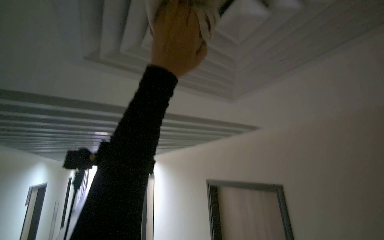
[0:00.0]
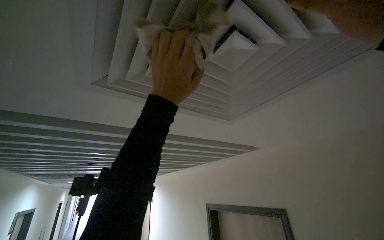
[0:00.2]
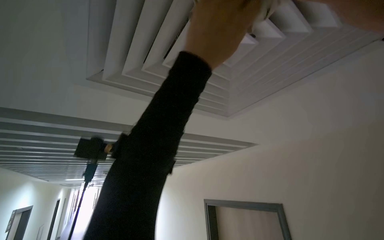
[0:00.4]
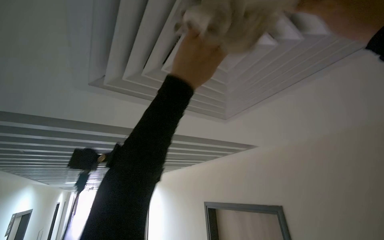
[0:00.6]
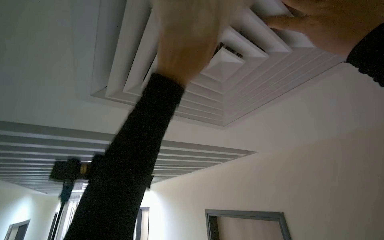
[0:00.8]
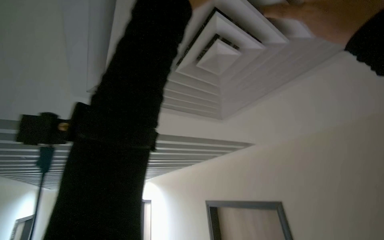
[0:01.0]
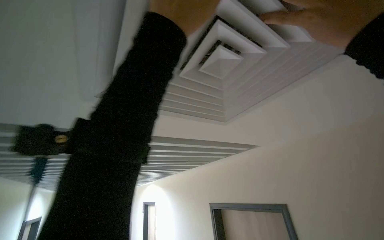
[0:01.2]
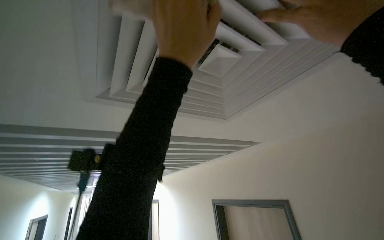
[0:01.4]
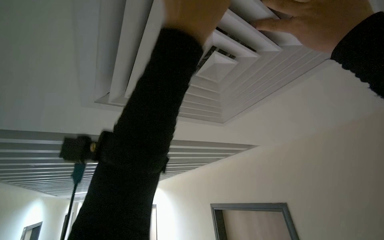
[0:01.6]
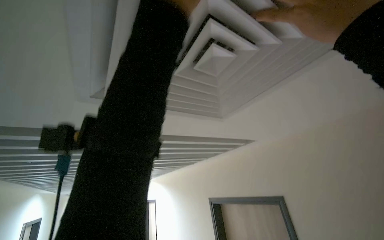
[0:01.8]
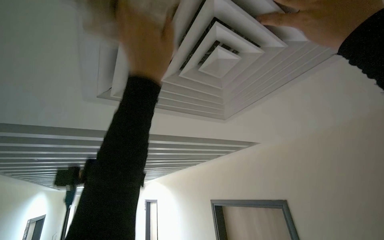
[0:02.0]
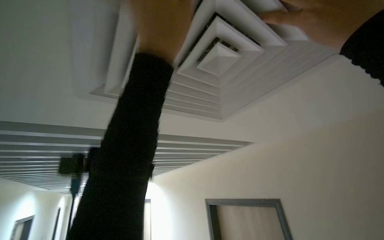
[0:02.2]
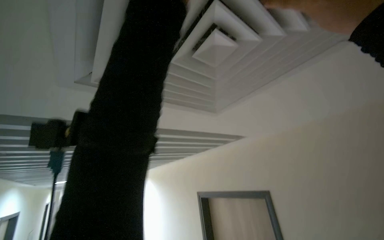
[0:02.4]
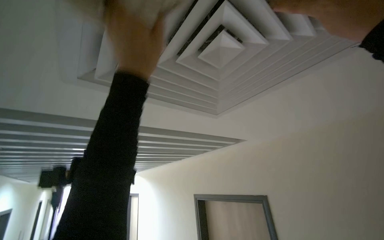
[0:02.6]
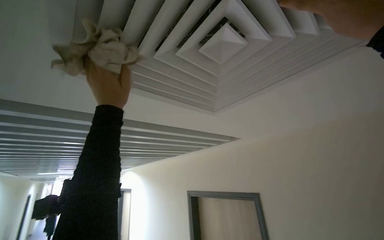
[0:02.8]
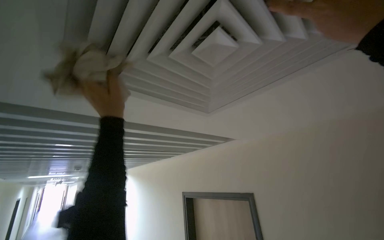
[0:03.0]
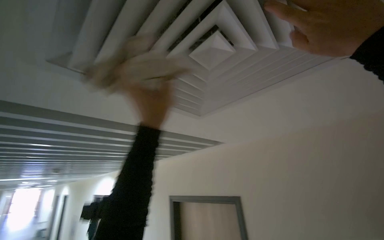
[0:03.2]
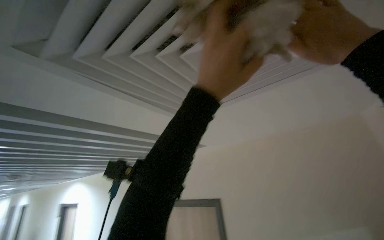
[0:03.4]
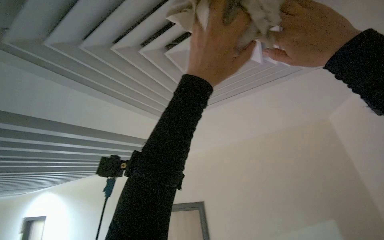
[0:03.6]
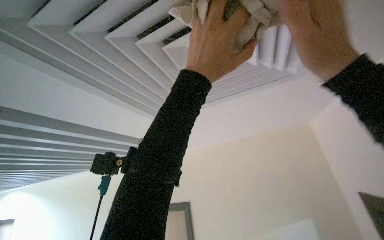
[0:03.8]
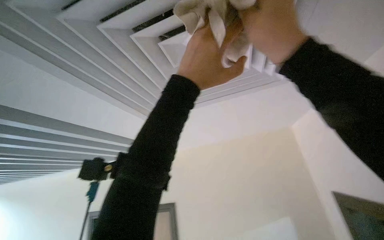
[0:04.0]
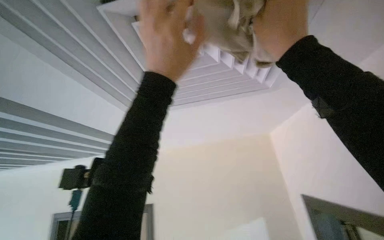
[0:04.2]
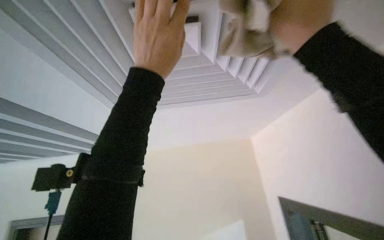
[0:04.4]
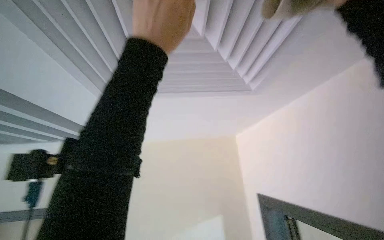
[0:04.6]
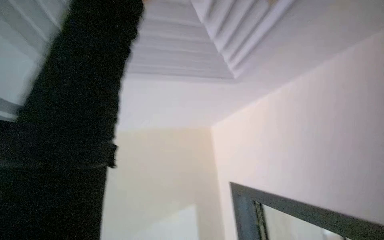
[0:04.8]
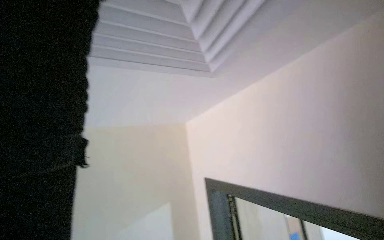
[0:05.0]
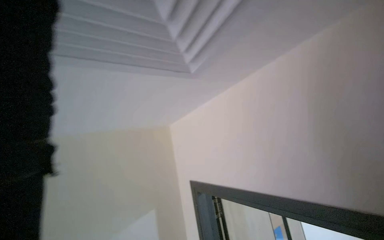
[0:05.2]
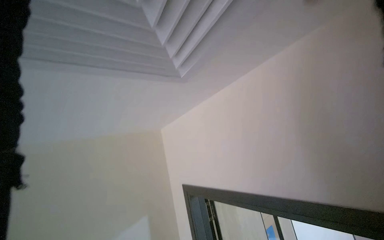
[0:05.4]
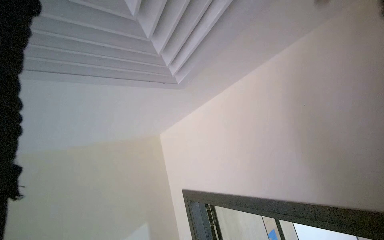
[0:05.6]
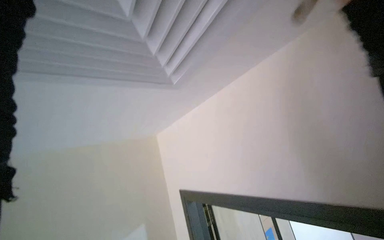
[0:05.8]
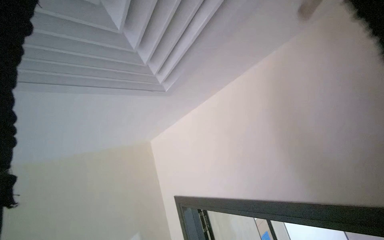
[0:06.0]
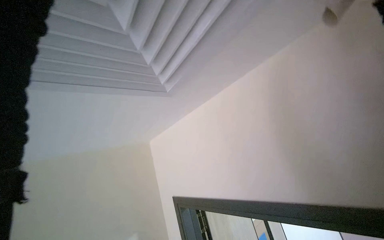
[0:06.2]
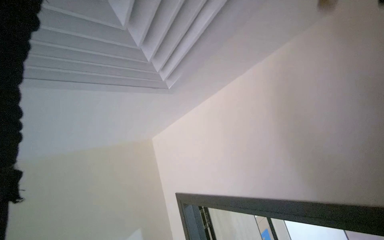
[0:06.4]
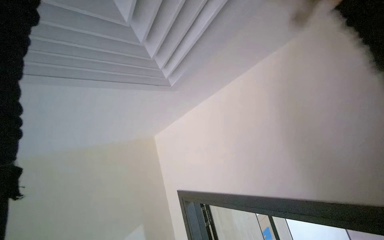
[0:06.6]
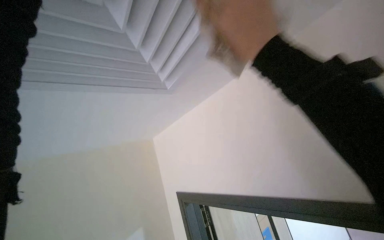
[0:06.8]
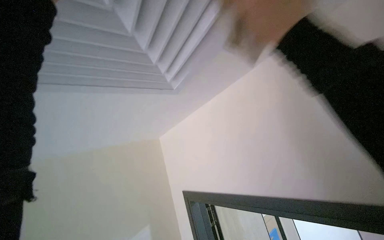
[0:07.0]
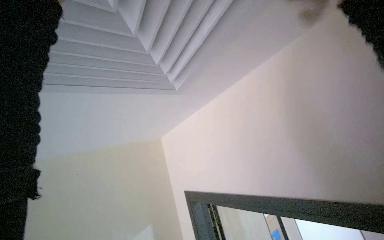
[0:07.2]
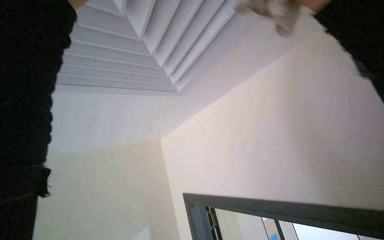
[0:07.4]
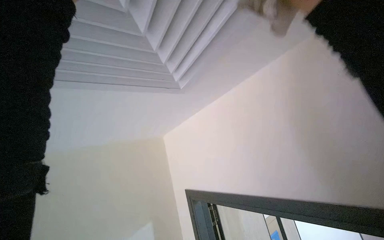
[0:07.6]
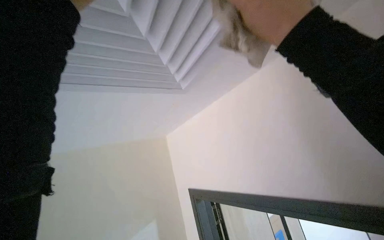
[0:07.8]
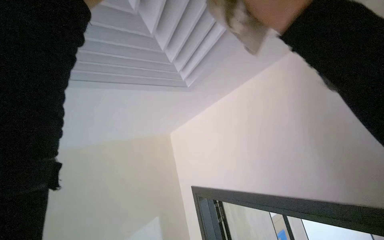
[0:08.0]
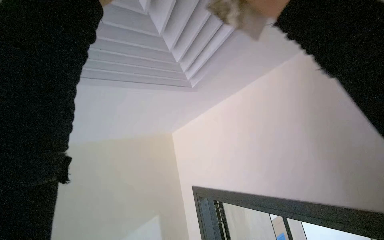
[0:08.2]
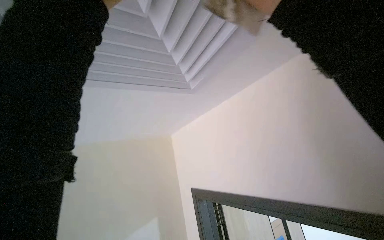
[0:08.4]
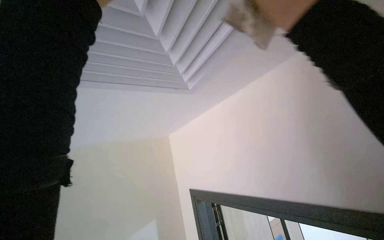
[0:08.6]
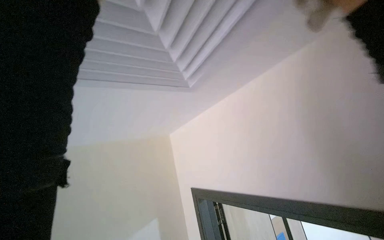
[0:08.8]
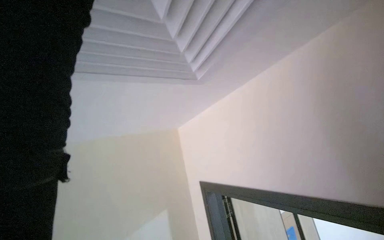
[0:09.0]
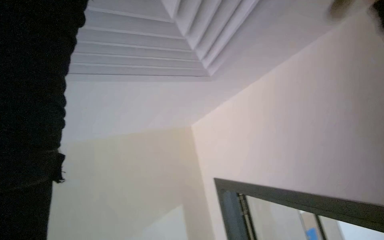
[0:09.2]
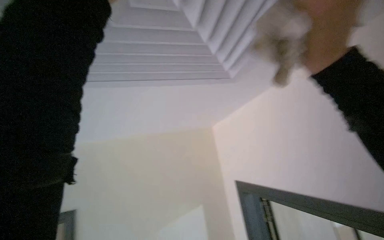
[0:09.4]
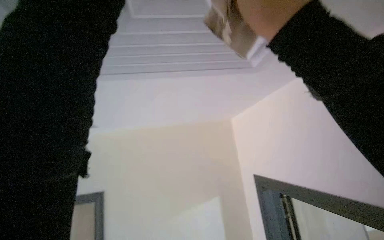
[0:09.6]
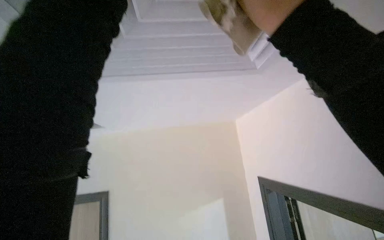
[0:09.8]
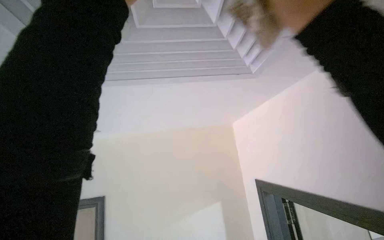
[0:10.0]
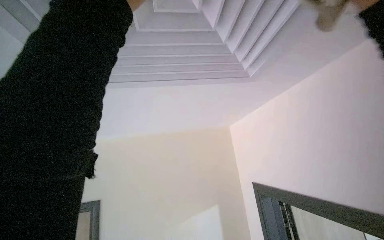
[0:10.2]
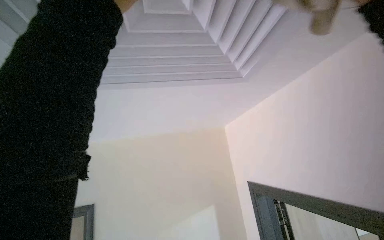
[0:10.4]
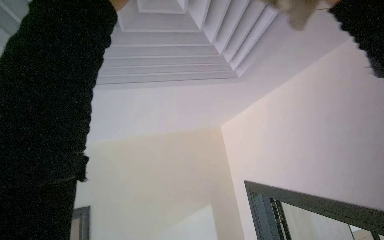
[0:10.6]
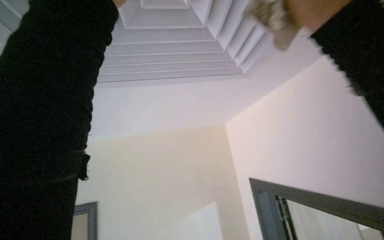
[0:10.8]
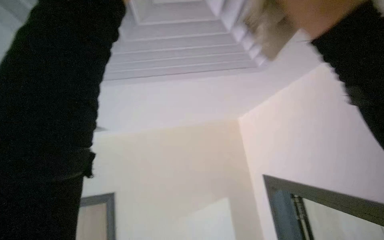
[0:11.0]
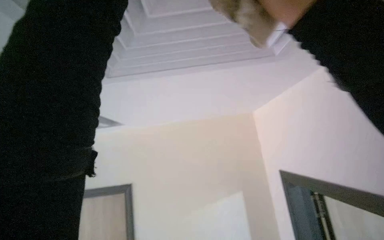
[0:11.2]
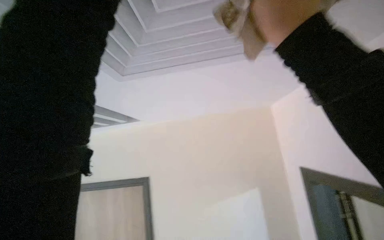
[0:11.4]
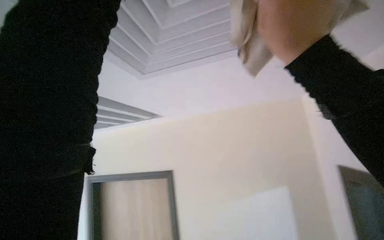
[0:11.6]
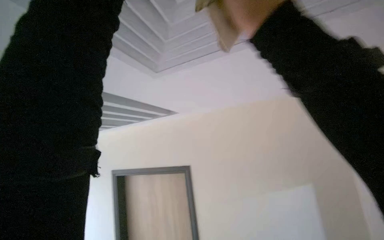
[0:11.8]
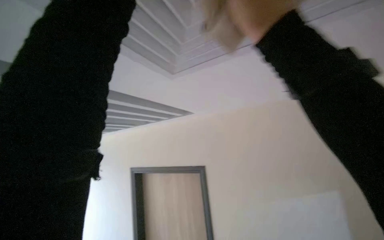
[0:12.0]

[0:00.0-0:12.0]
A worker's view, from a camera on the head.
Job: wiping surfaces.
The whole recording: Wiping ceiling vents. The worker wipes multiple ceiling vents with a cloth.
0:00.0 to 0:01.6: The left hand swings nearer and farther, roughly 15 cm each way, with 2 reversals.
0:01.6 to 0:03.0: The left hand heads farther from the camera, to the left and down the picture, covering roughly 35 cm.
0:03.0 to 0:04.4: The view pans to the right by some 30 degrees. The left hand is displaced to the right by some 25 cm.
0:09.0 to 0:10.4: The camera sweeps to the left, by approximately 20 degrees.
0:10.4 to 0:12.0: The right hand goes approximately 15 cm to the left.

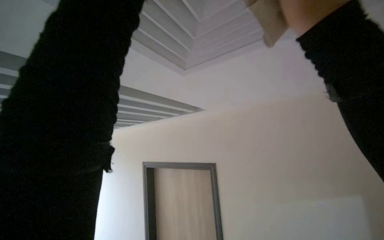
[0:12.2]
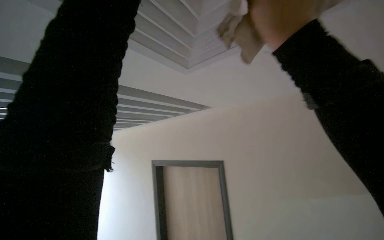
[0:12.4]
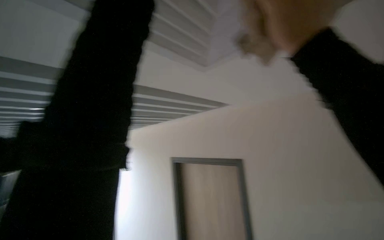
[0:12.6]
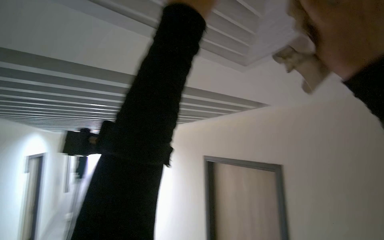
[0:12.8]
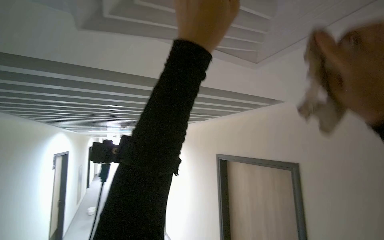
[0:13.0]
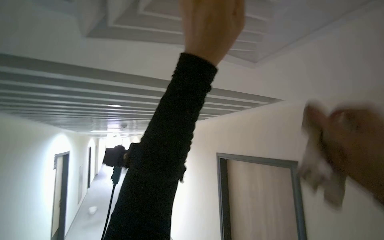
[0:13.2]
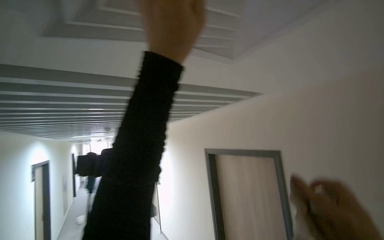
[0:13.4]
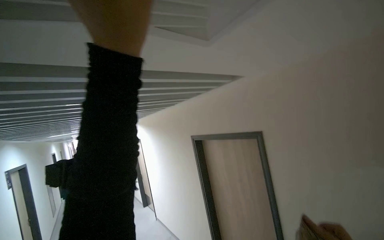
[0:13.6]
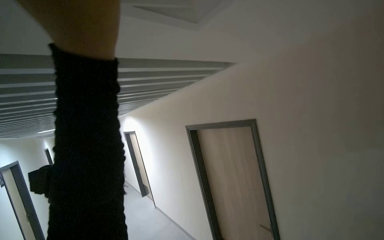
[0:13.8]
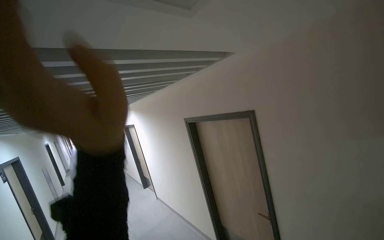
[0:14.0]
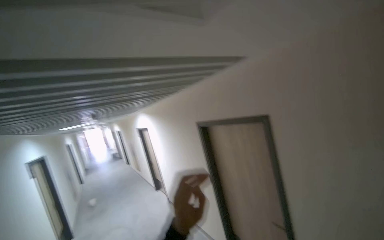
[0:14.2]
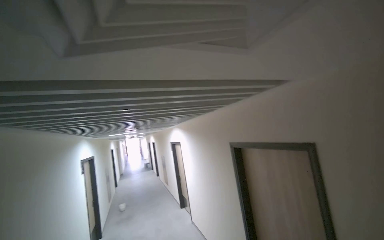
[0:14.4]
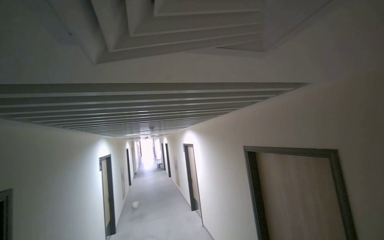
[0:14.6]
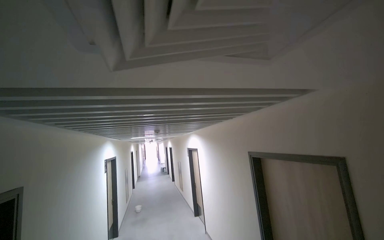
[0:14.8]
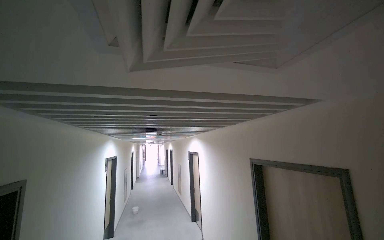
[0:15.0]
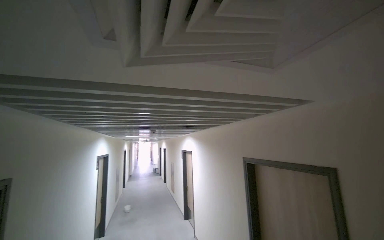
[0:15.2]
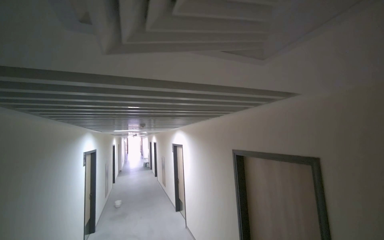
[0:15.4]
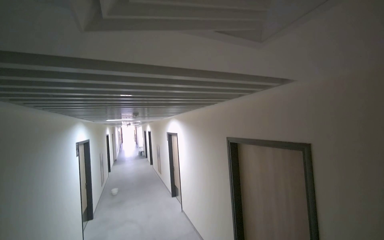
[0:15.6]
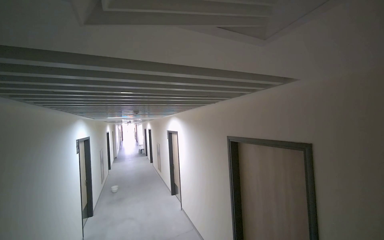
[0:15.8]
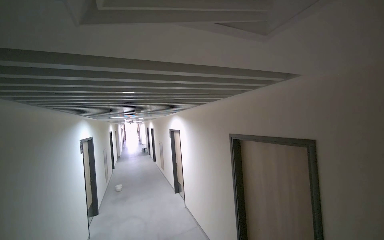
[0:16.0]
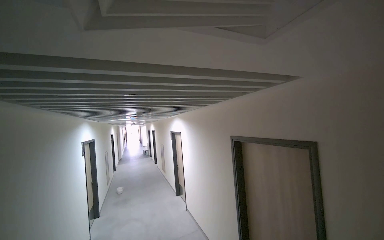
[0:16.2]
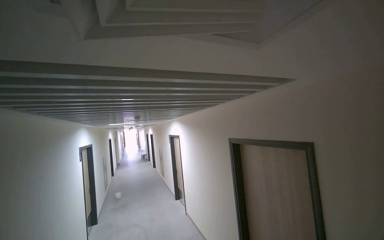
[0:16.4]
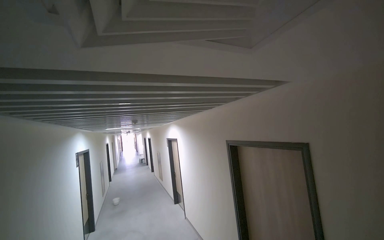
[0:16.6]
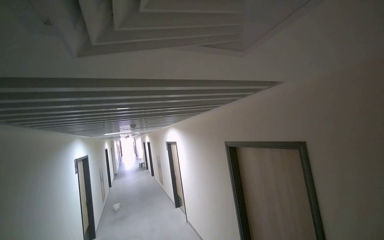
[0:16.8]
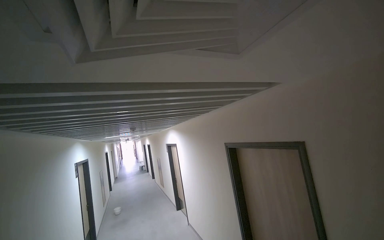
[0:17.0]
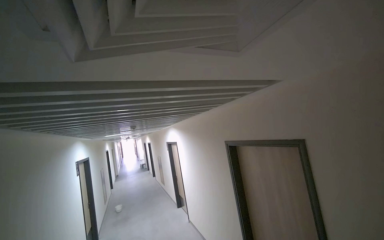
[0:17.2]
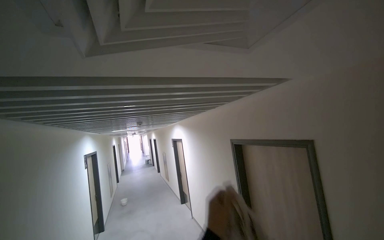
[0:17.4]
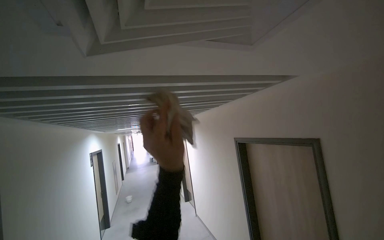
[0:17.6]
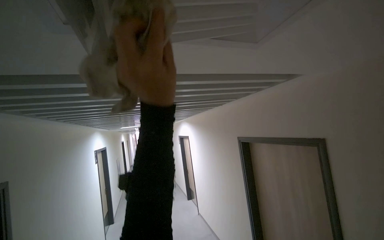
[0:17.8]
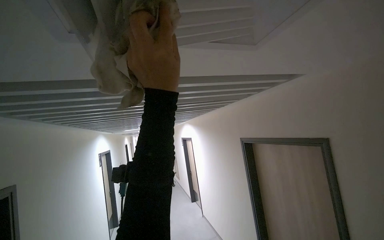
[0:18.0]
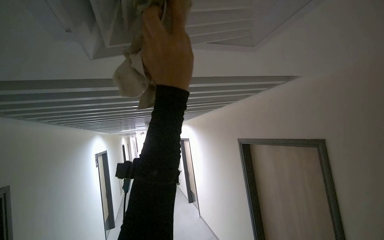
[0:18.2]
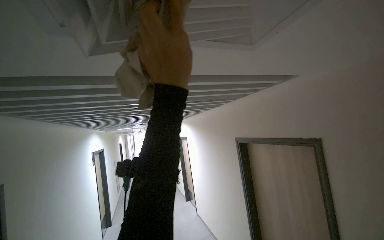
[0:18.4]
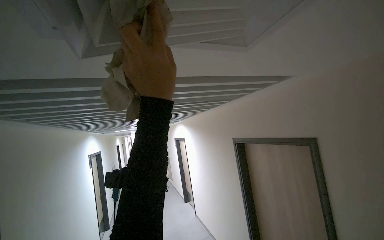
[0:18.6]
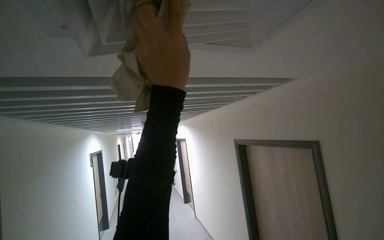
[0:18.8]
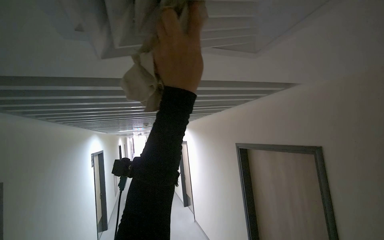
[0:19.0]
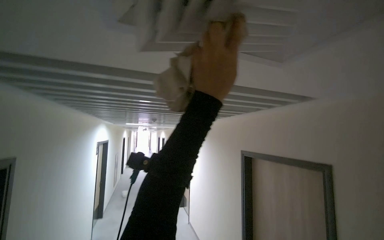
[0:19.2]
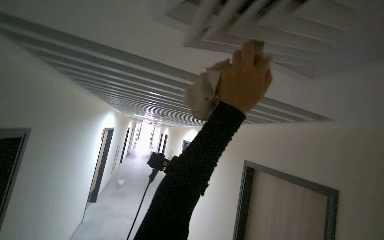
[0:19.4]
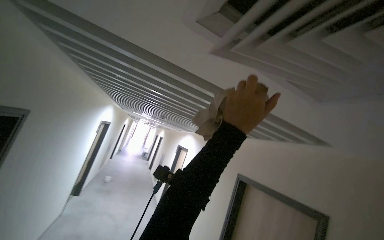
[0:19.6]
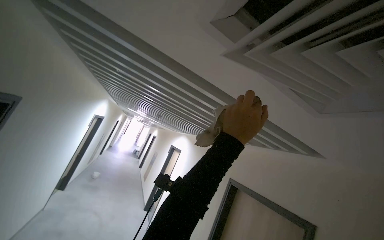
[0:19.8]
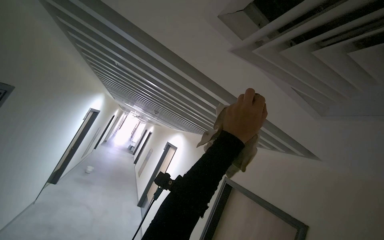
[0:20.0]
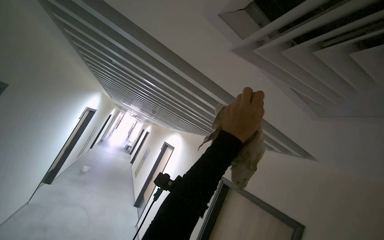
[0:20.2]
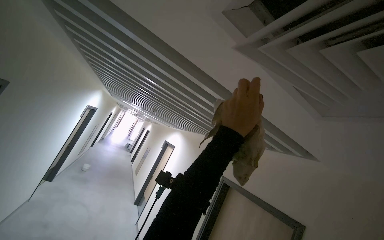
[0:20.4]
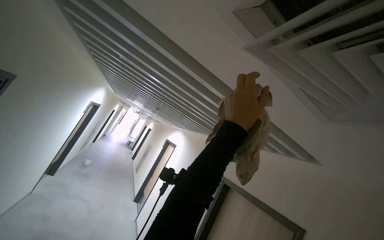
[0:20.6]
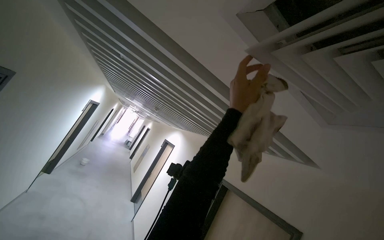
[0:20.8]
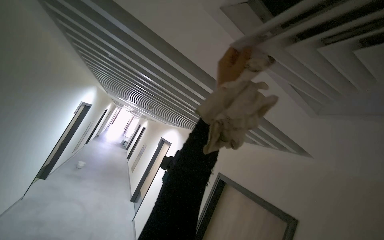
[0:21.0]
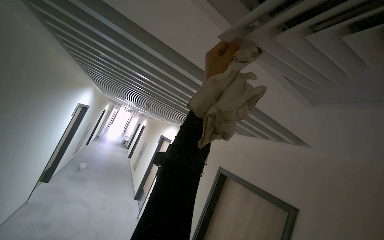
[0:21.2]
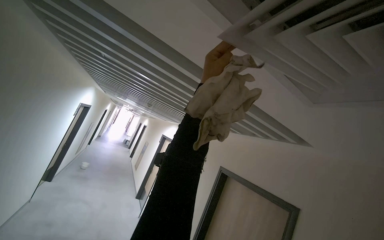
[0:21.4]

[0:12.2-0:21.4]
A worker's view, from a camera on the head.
Job: wiping surfaces.
The whole recording: Wiping ceiling vents. The worker wipes multiple ceiling vents with a cloth.
0:12.2 to 0:13.8: The head rotates about 15 degrees to the right.
0:13.8 to 0:15.2: The head turns to the left by some 25 degrees.
0:18.4 to 0:19.8: The scene rotates clockwise by approximately 30 degrees.
